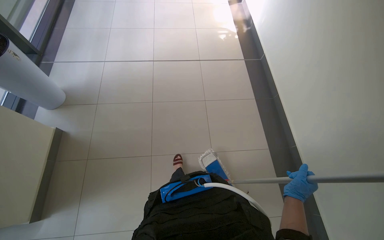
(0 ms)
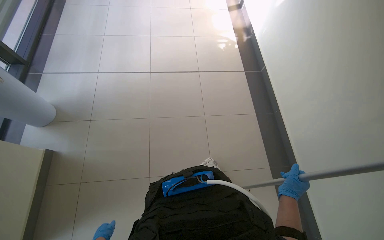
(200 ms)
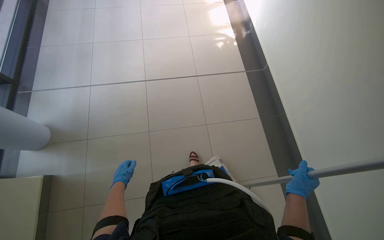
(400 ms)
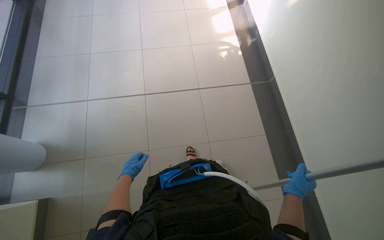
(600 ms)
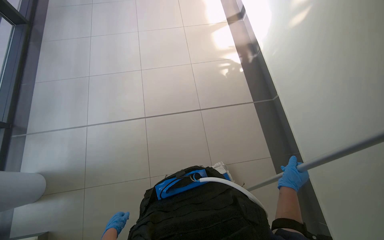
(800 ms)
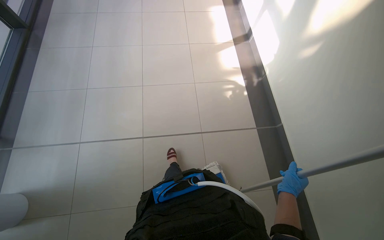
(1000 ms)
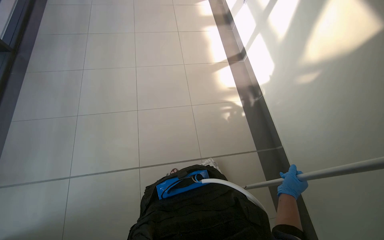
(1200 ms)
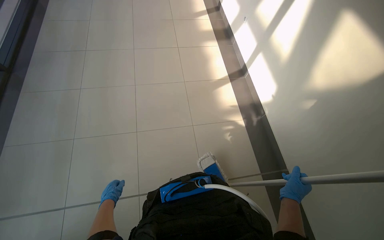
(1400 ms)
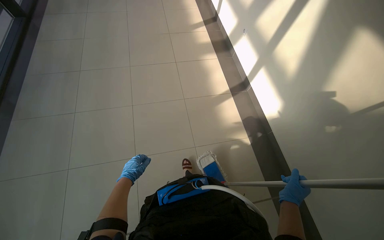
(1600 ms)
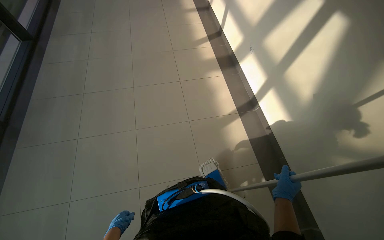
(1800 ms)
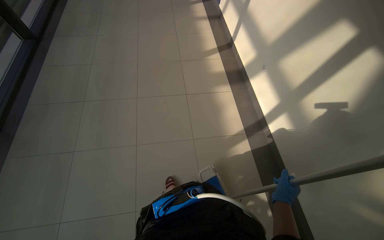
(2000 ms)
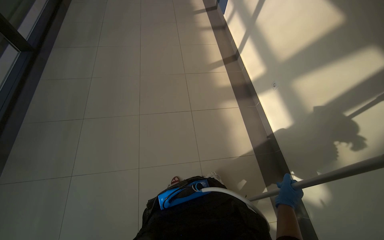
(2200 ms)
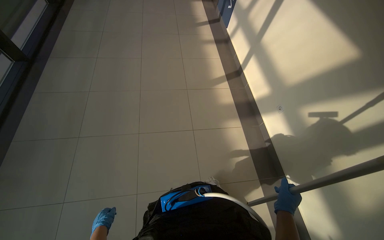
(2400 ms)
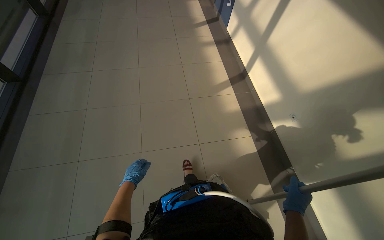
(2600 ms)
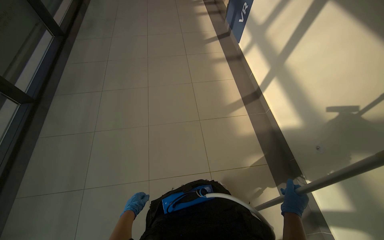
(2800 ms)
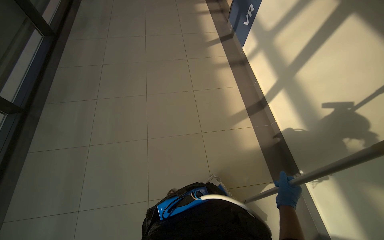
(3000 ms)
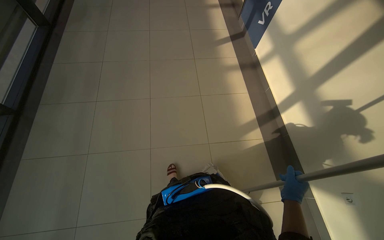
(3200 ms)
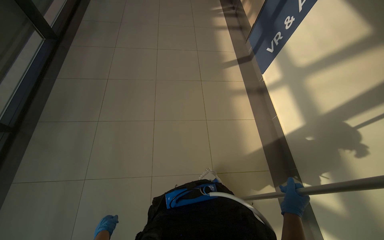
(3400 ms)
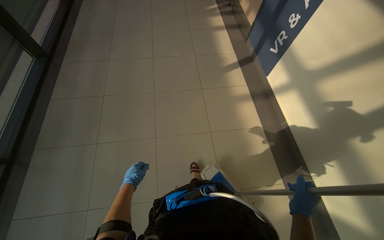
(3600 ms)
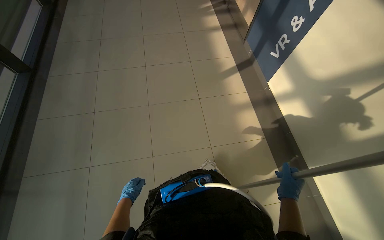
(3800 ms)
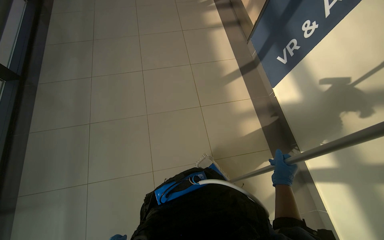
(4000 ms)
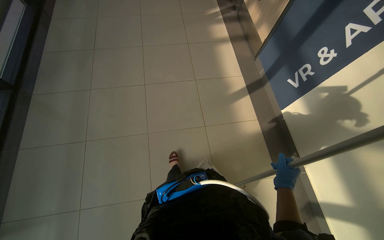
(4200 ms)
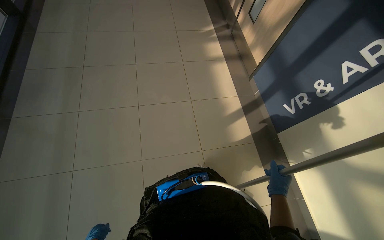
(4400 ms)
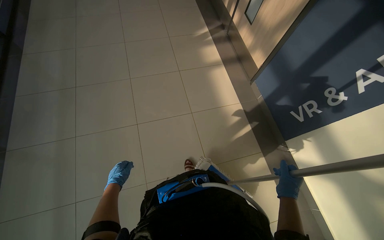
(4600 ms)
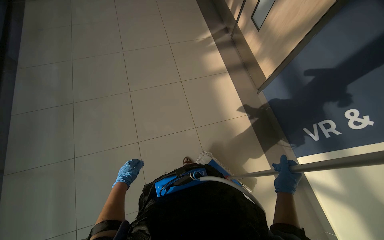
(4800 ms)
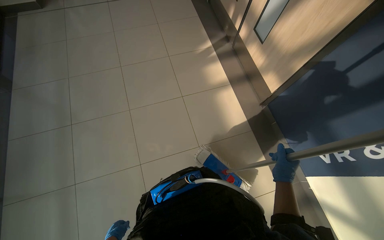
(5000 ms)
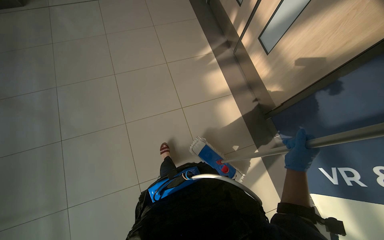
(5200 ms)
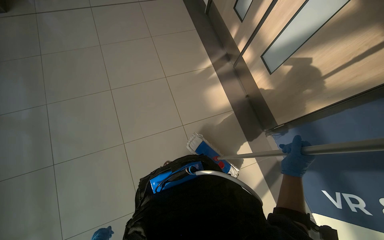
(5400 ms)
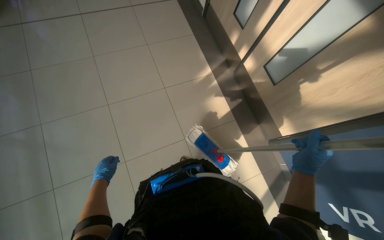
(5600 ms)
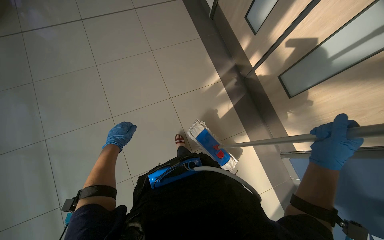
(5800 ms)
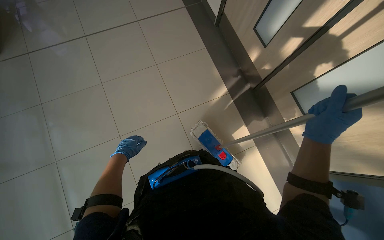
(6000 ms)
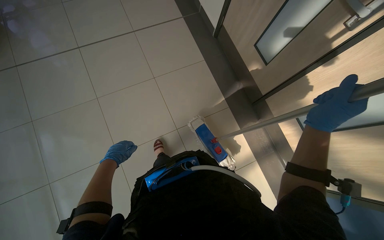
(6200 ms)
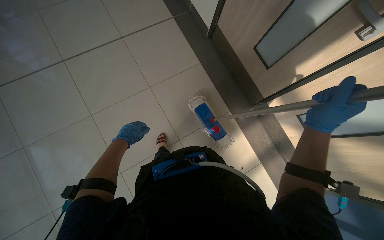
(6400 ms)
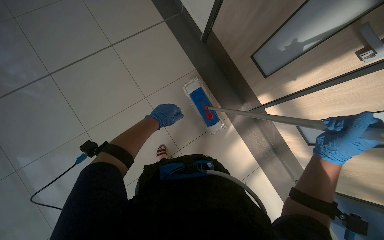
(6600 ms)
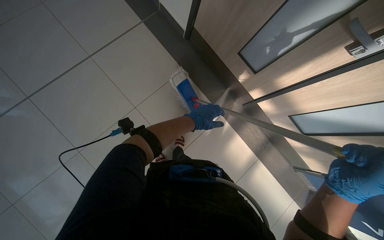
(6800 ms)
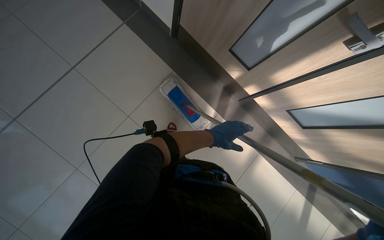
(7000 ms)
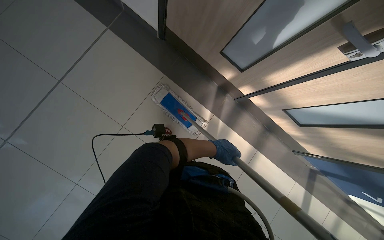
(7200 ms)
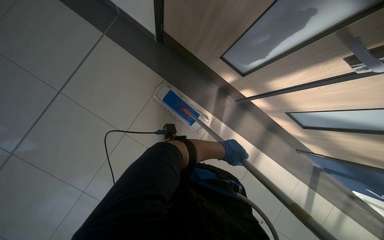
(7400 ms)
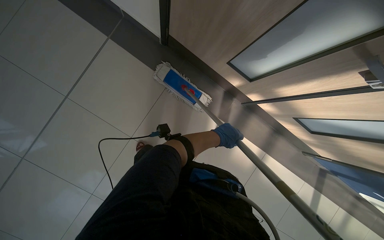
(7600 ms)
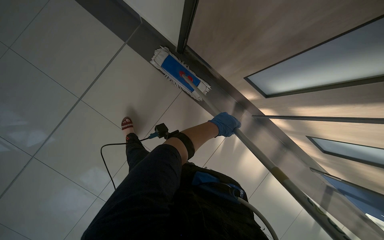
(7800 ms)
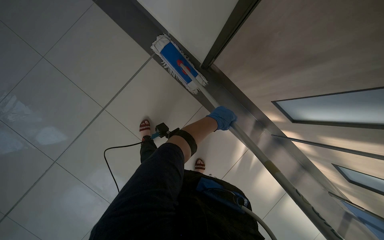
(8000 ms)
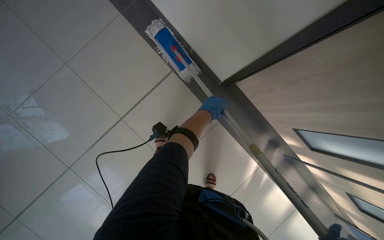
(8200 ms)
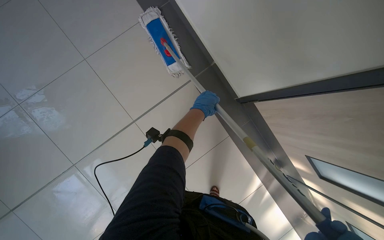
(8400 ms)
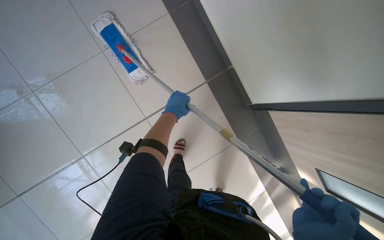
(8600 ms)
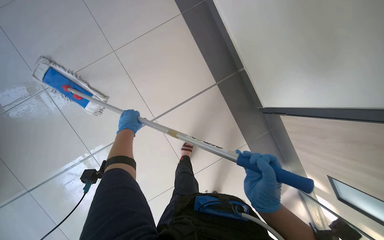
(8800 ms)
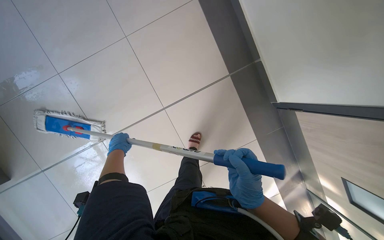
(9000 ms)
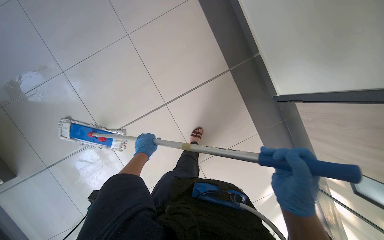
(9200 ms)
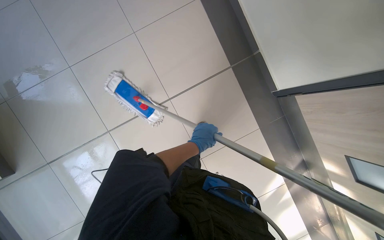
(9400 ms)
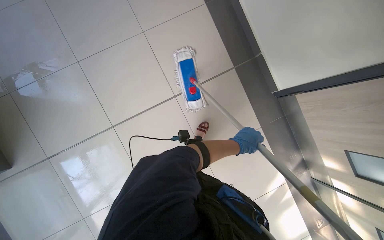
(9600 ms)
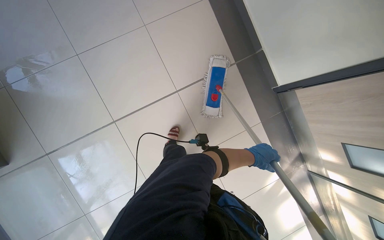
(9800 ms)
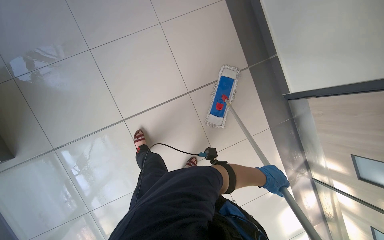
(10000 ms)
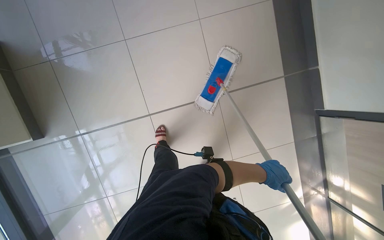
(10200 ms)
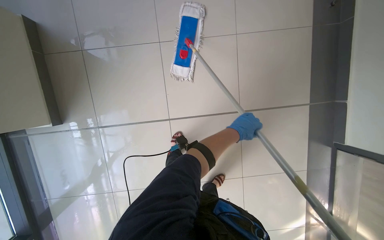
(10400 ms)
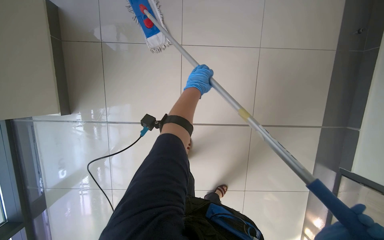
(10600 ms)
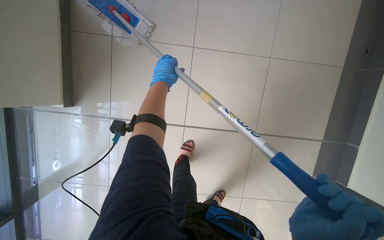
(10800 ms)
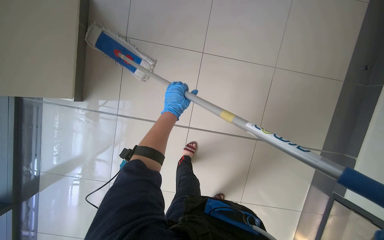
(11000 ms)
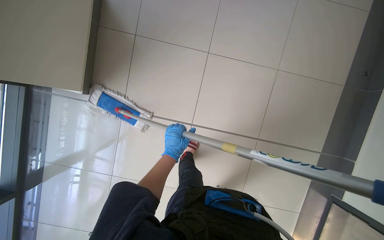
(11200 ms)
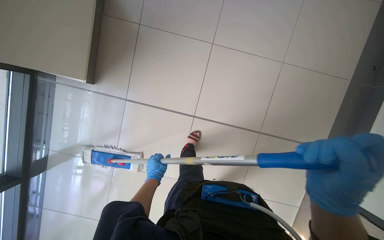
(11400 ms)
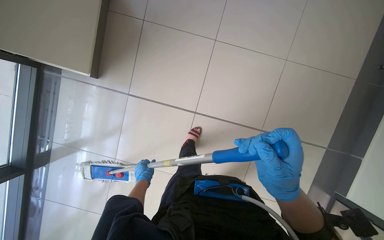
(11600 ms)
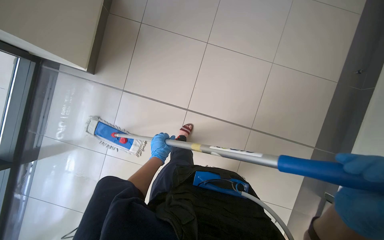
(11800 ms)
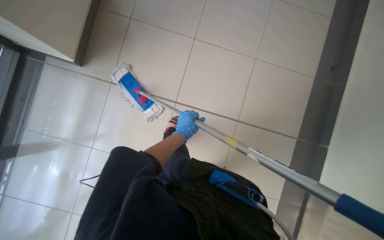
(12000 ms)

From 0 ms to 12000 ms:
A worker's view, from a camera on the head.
Job: mopping floor.
The whole recording: Mopping hallway floor. The worker continues mopping the tiled floor in the hallway.
From 0 ms to 1600 ms: The camera travels approximately 2 m.
From 1600 ms to 3000 ms: The wearer moves approximately 1.5 m.
From 3000 ms to 4400 ms: The head travels approximately 1.5 m.
From 4400 ms to 6000 ms: The head travels approximately 1.5 m.
From 6000 ms to 7600 ms: The camera travels approximately 40 cm.
From 7600 ms to 9000 ms: The head travels some 70 cm. The scene rotates clockwise by roughly 30 degrees.
From 9000 ms to 10400 ms: The head travels to the left, some 50 cm.
From 10400 ms to 12000 ms: The left hand goes roughly 25 cm to the left, and goes down the picture and returns, some 20 cm each way.

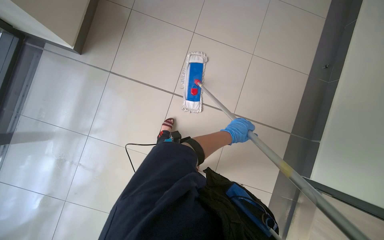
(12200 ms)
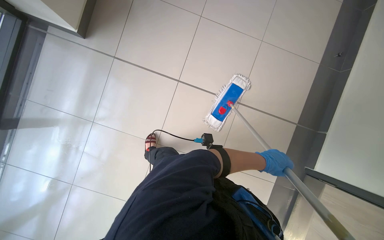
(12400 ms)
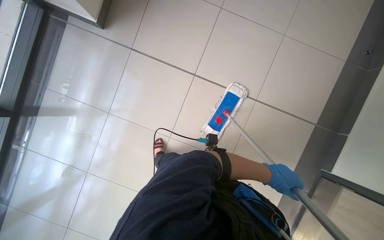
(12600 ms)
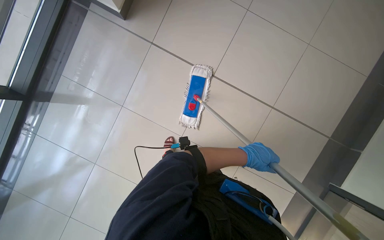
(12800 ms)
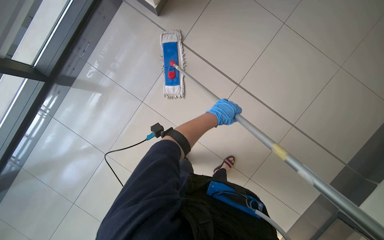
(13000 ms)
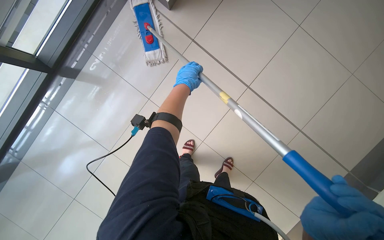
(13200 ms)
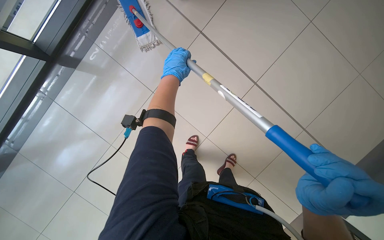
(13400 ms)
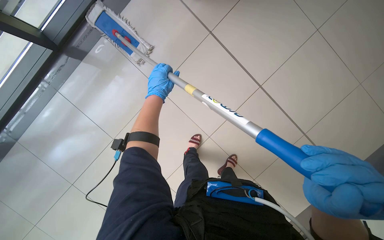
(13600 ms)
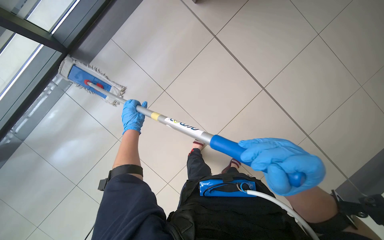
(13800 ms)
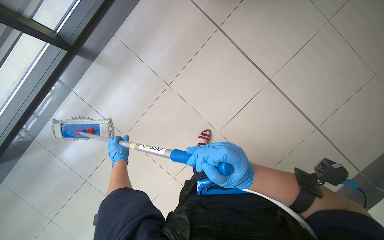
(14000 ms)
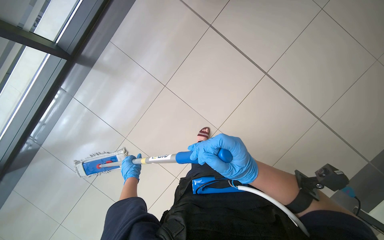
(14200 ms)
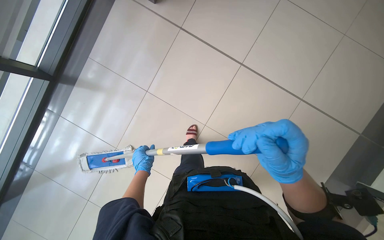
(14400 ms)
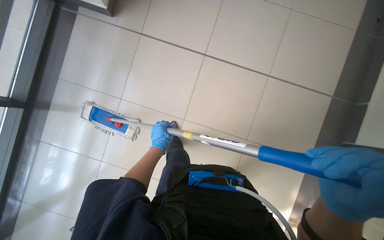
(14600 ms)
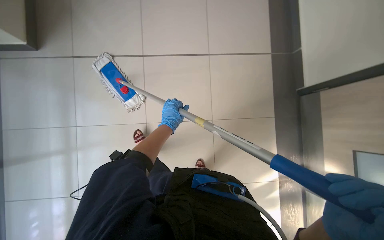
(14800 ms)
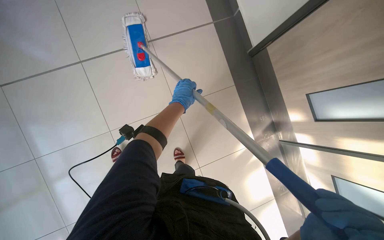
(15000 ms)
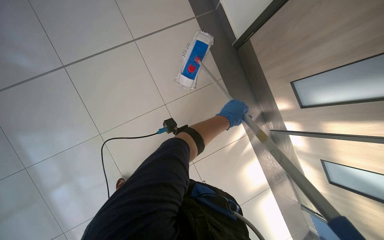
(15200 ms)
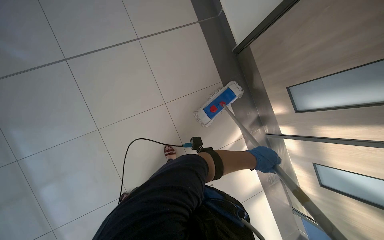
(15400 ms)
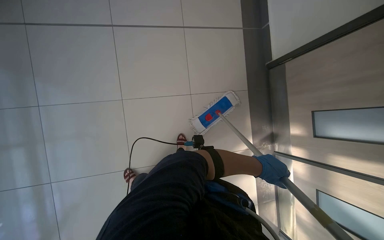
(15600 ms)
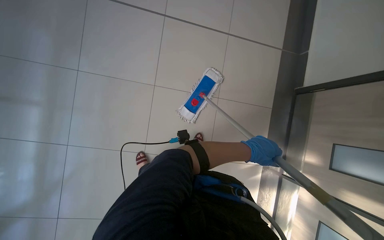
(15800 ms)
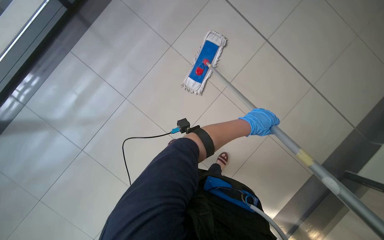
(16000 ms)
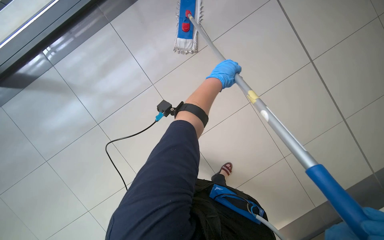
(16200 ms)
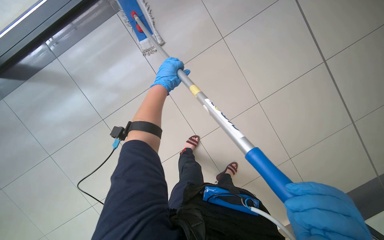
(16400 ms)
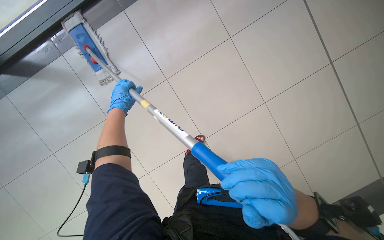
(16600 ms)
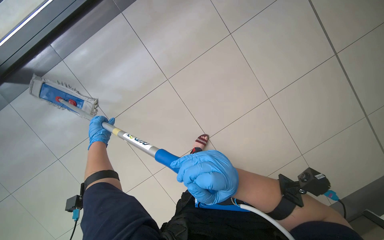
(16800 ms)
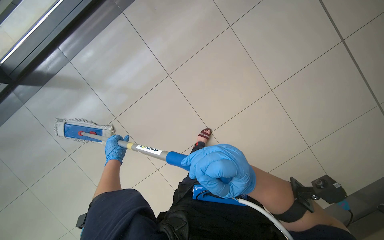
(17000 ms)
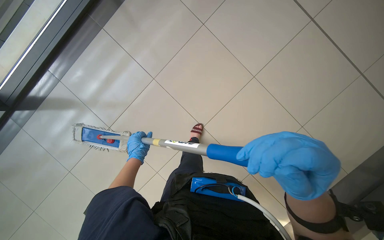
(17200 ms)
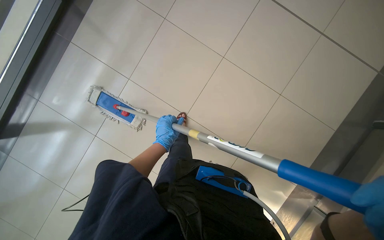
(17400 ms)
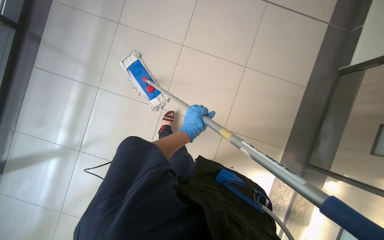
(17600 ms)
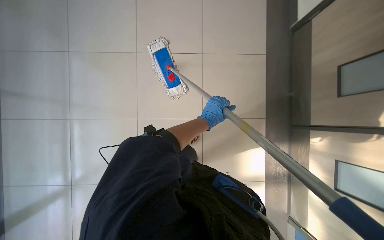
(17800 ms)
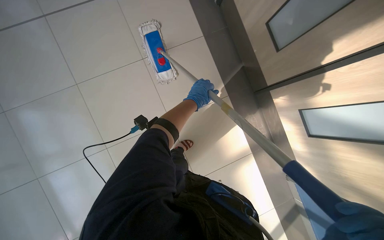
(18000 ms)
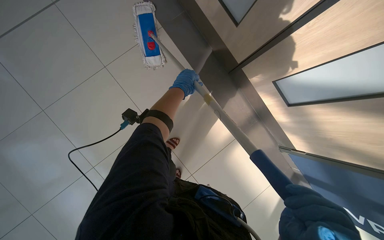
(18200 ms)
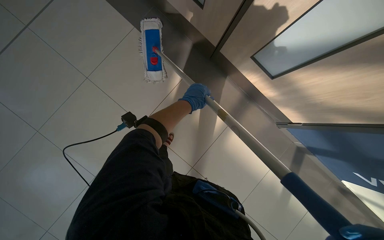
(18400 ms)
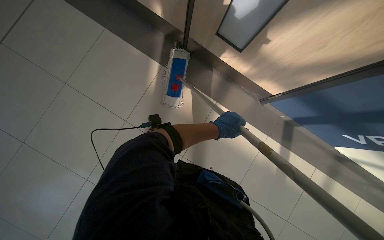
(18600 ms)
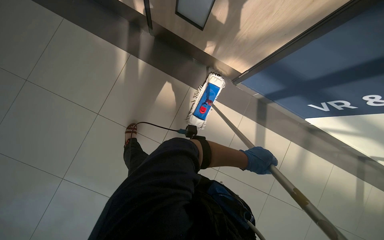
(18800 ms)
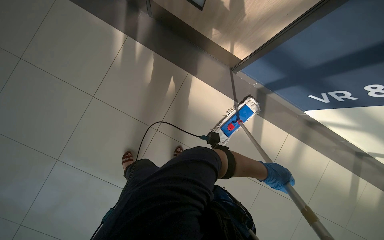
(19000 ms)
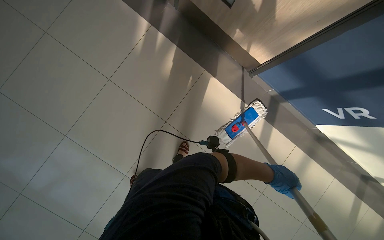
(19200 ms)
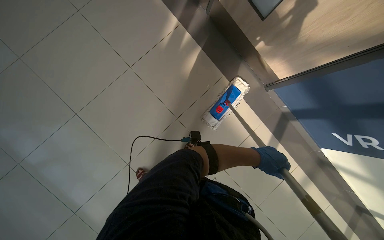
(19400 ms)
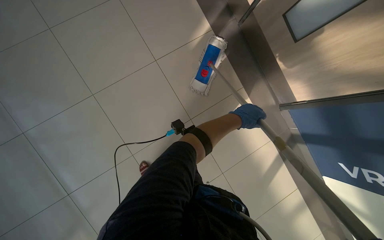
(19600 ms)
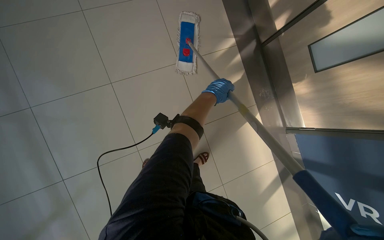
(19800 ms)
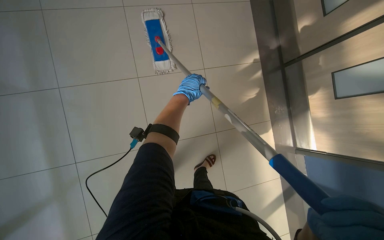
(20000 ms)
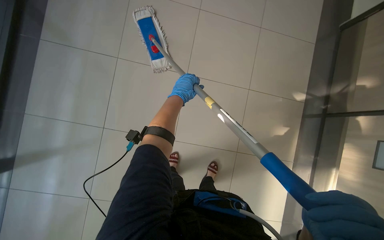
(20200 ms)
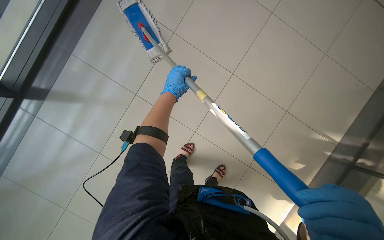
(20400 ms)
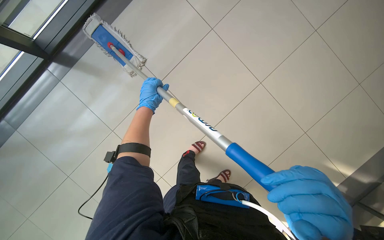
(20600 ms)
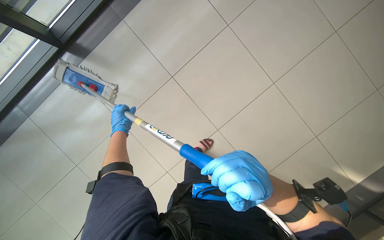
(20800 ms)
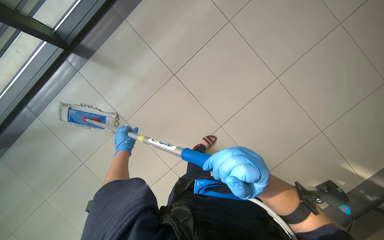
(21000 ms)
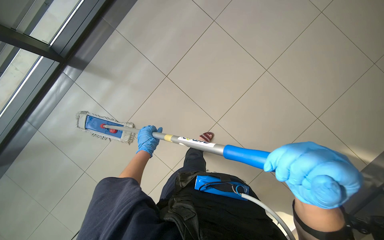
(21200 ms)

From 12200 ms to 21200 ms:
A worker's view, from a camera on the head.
Job: mopping floor.
The whole recording: Mopping hallway floor. The worker continues mopping the tiled floor in the hallway.
From 12200 ms to 13800 ms: The scene turns roughly 25 degrees clockwise in the picture. The left hand travels to the left by about 80 cm.
From 13800 ms to 15200 ms: The left hand moves to the right, roughly 50 cm.
From 16600 ms to 18200 ms: The left hand moves left and right over some 40 cm, changing direction 2 times.
From 18200 ms to 19800 ms: The wearer moves approximately 60 cm. The scene rotates clockwise by roughly 30 degrees.
From 19800 ms to 21200 ms: The scene turns approximately 35 degrees clockwise in the picture.
